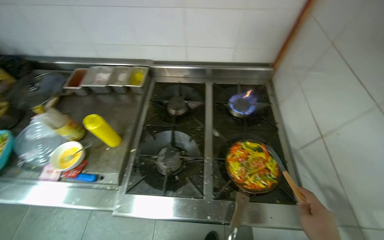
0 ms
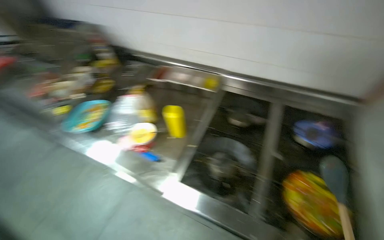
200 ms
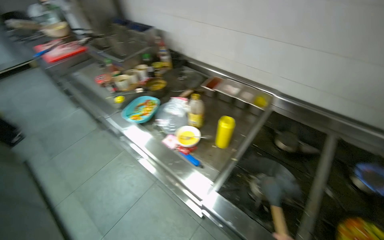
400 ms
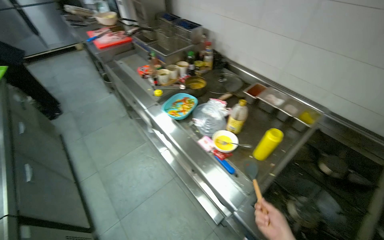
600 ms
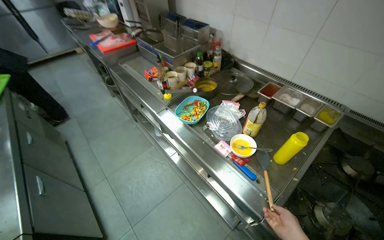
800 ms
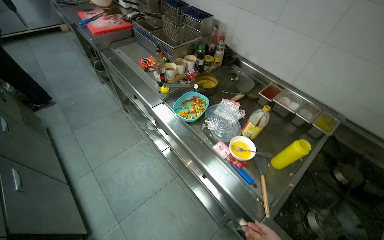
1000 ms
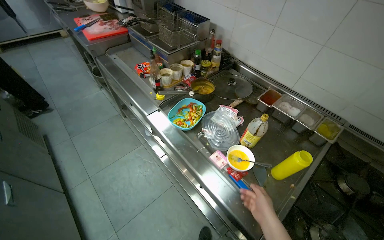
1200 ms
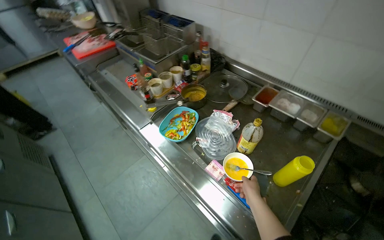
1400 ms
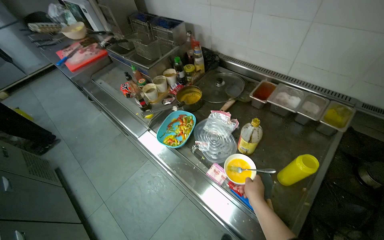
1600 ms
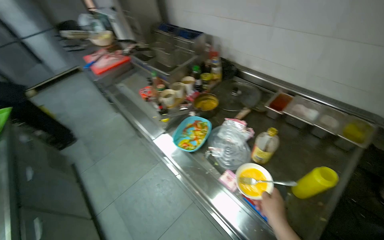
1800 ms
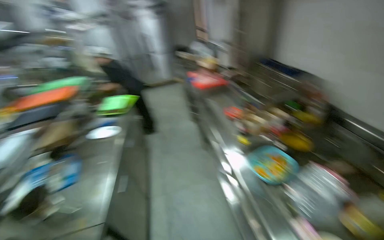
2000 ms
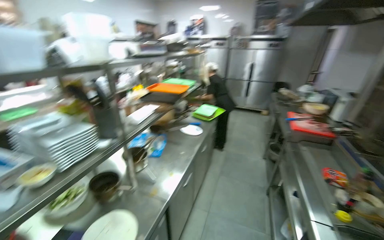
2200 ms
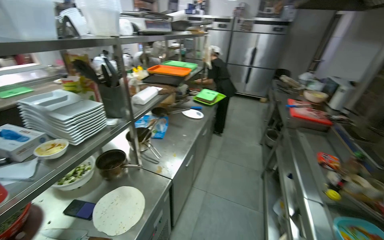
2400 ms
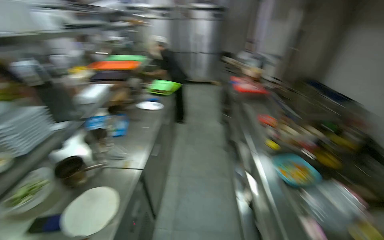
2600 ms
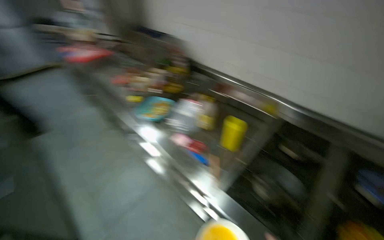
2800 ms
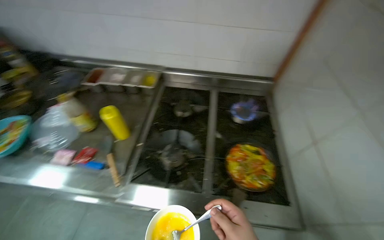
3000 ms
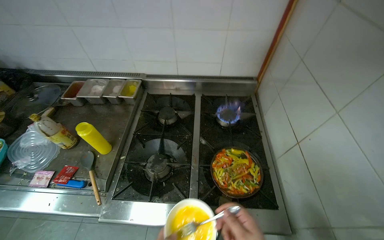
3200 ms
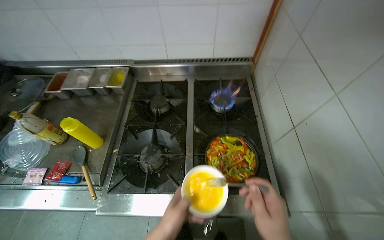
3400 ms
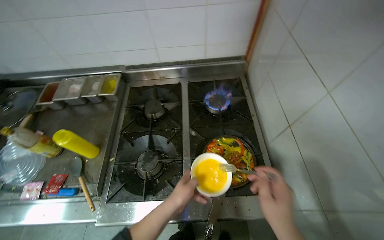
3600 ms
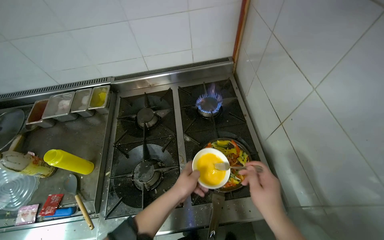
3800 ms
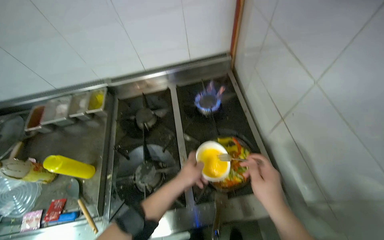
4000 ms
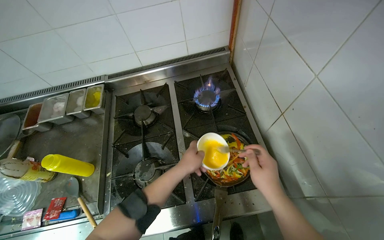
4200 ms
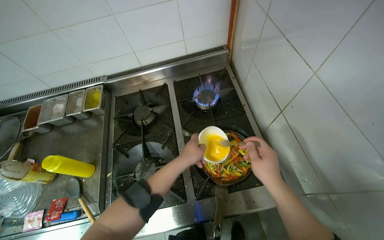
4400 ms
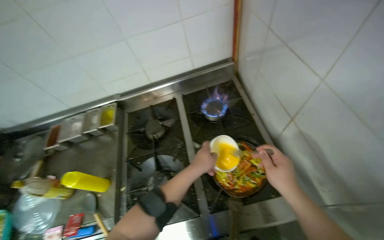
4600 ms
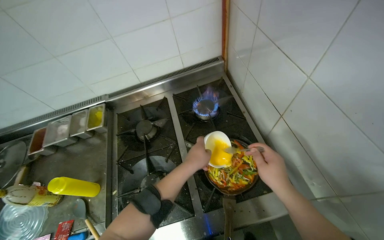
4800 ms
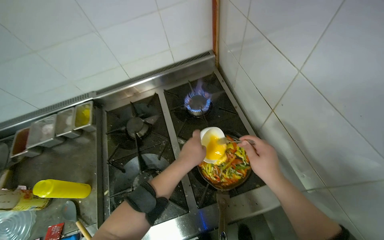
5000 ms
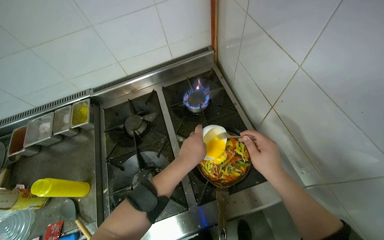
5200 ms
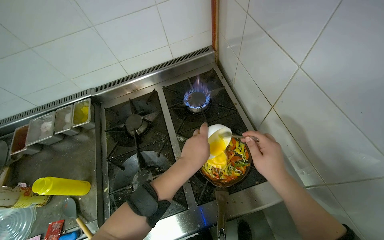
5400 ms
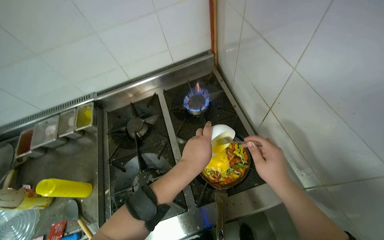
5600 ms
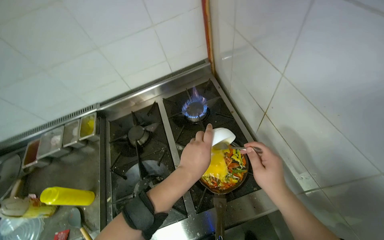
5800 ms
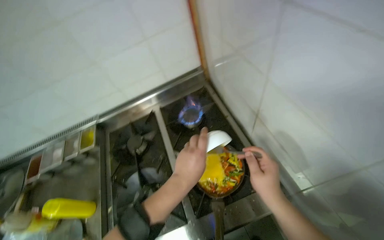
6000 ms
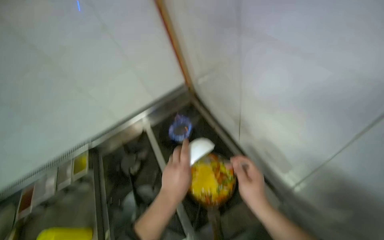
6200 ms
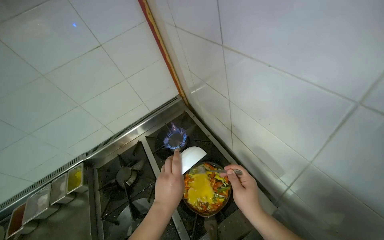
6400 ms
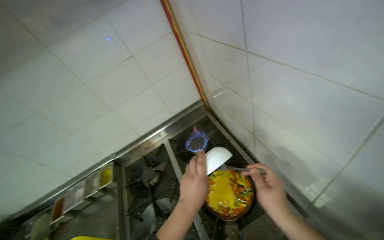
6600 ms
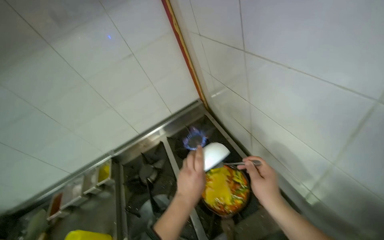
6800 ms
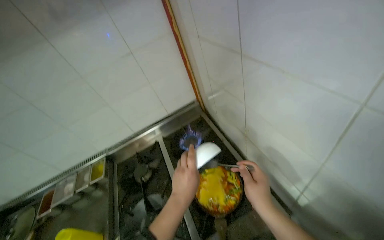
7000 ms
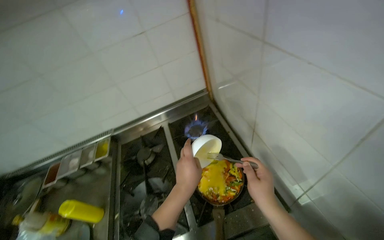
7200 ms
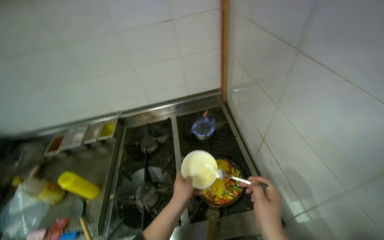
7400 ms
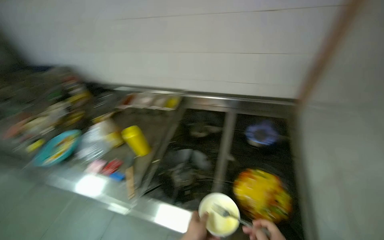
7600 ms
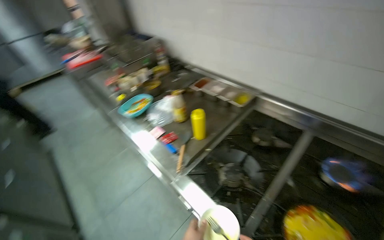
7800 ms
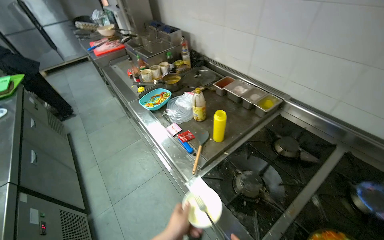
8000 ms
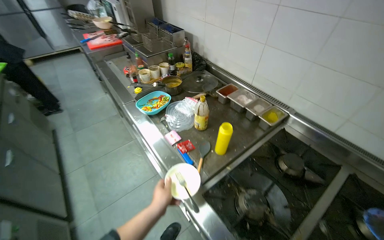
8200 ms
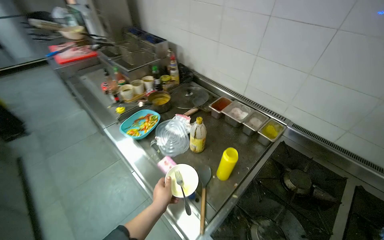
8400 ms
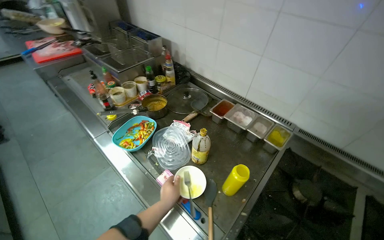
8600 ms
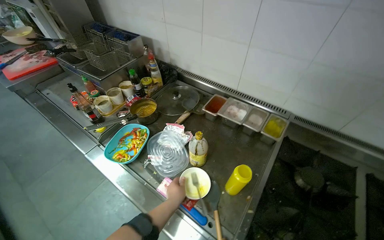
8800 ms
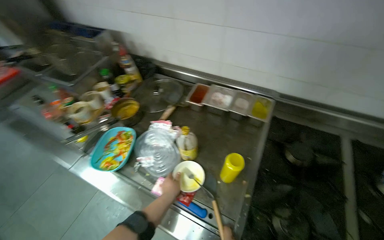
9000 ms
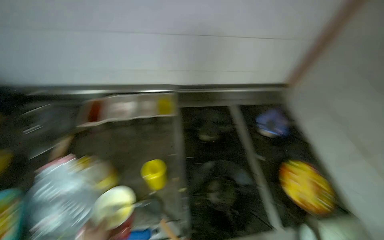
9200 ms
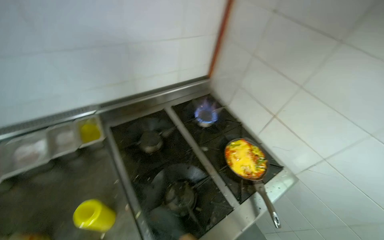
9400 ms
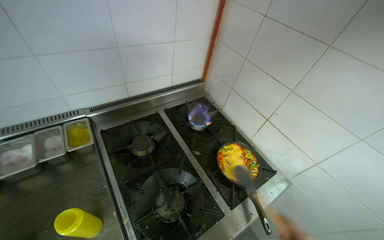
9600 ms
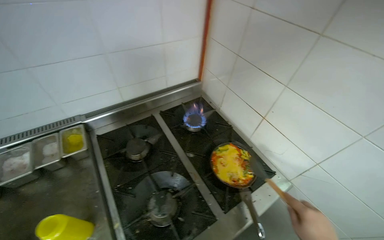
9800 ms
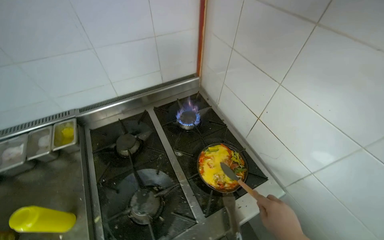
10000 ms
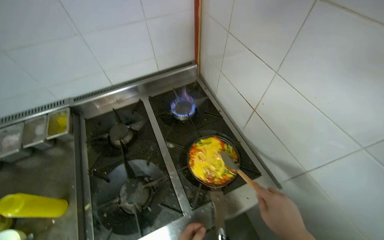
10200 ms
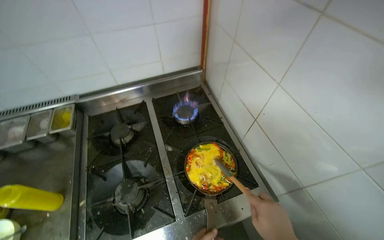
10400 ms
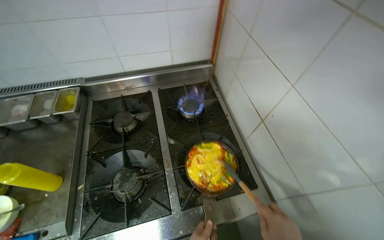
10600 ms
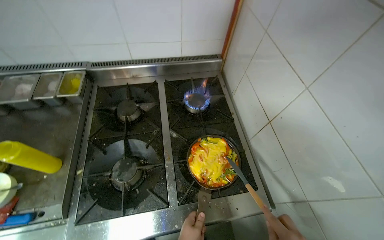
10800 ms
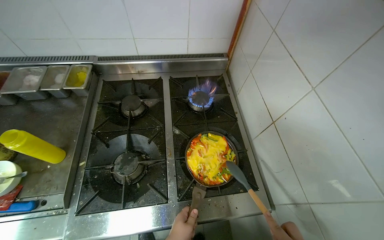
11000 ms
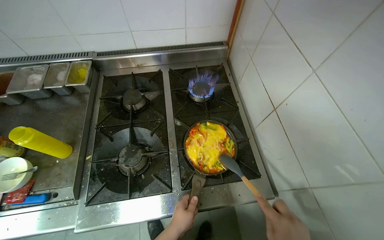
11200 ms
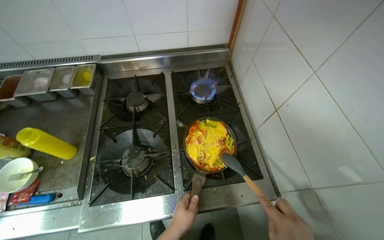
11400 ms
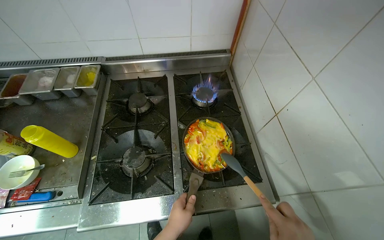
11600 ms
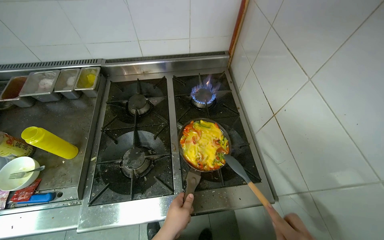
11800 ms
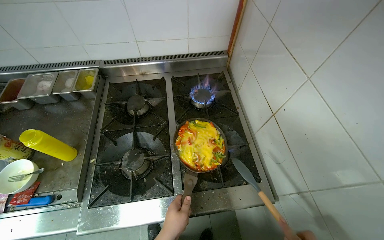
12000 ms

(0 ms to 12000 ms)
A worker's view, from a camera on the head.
Job: cooking food.
The whole recording: Cooking egg and vegetable mixture. The worker stirs vegetables, adds sauce and eggs, then cooks the mixture in a pan.
1600 ms - 3000 ms: The head travels about 60 cm. The head rotates approximately 35 degrees to the right.
4400 ms - 6000 ms: The left hand heads nearer to the camera, covering roughly 10 cm.
6000 ms - 7600 ms: The head rotates about 35 degrees to the left.
7600 ms - 9000 ms: The wearer moves about 60 cm. The view tilts roughly 10 degrees downward.
9000 ms - 10400 ms: The wearer moves roughly 60 cm. The head rotates approximately 45 degrees to the right.

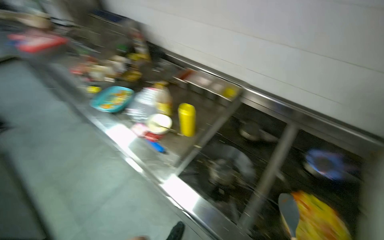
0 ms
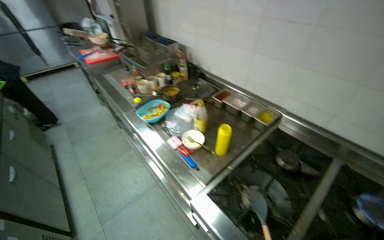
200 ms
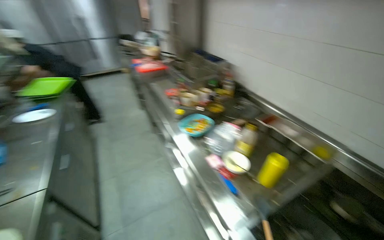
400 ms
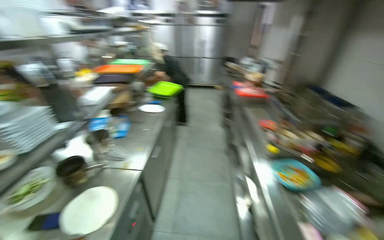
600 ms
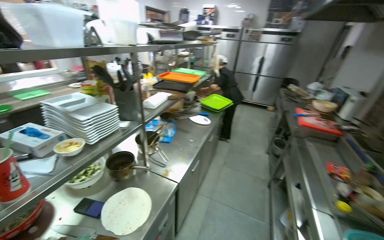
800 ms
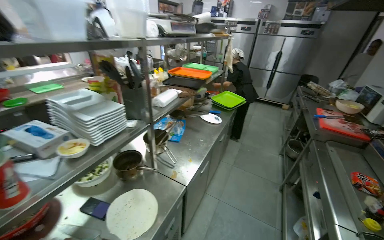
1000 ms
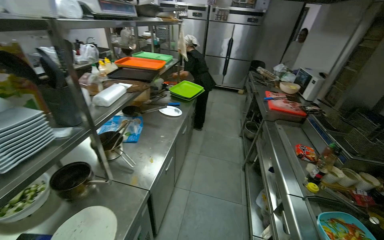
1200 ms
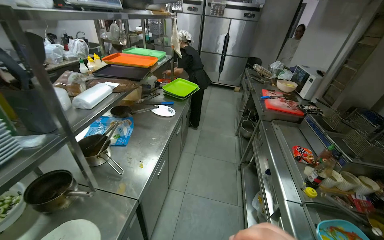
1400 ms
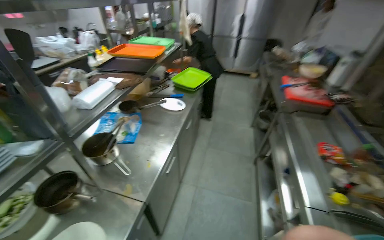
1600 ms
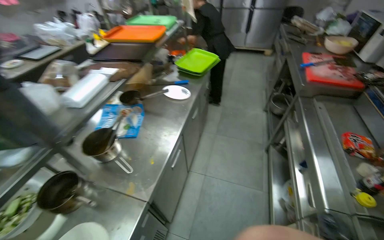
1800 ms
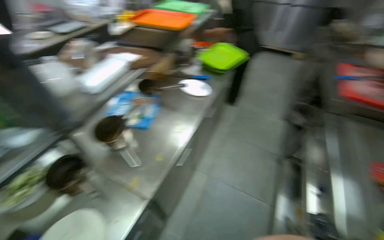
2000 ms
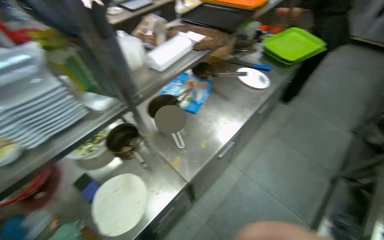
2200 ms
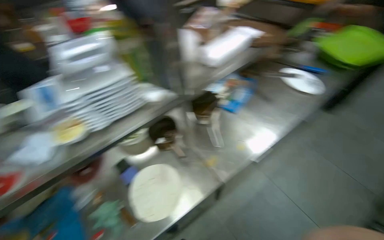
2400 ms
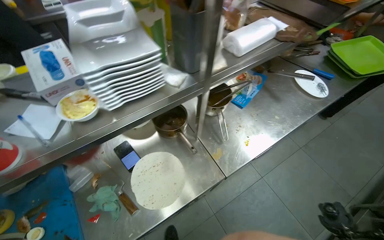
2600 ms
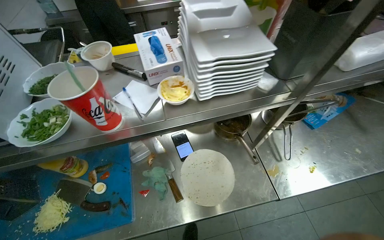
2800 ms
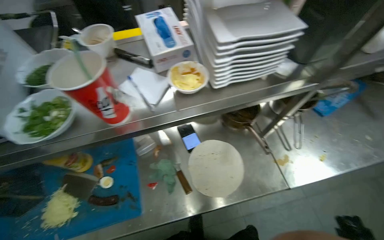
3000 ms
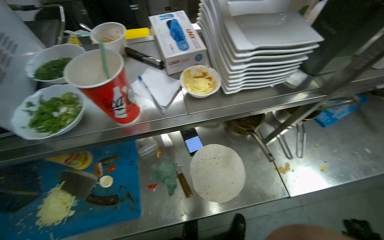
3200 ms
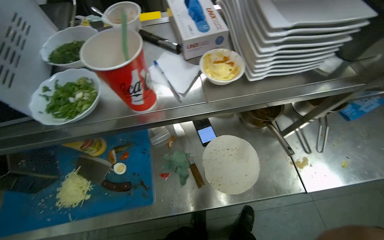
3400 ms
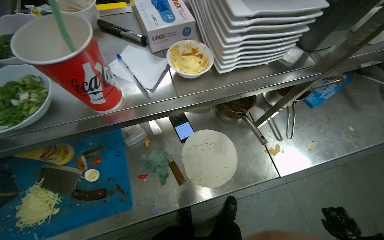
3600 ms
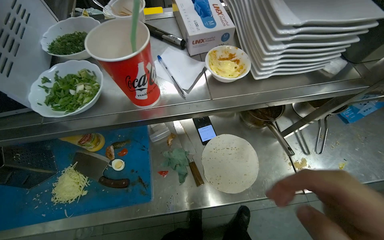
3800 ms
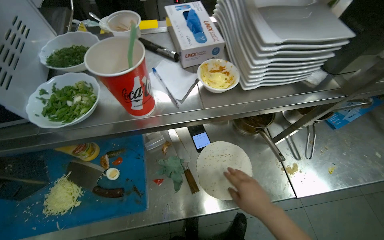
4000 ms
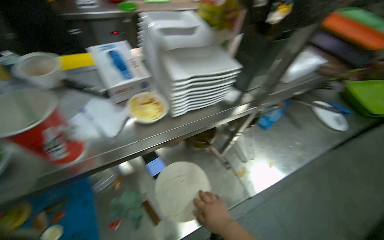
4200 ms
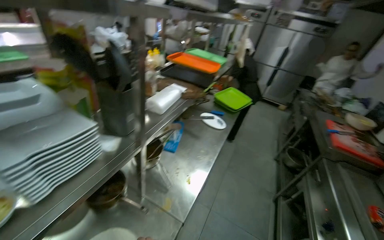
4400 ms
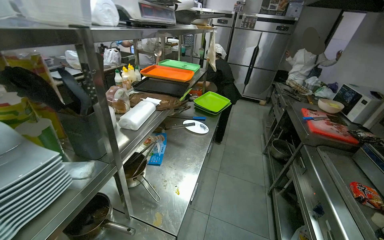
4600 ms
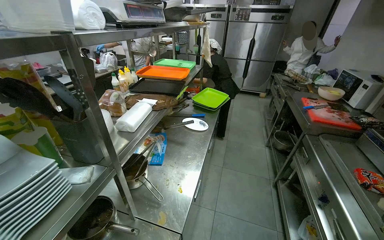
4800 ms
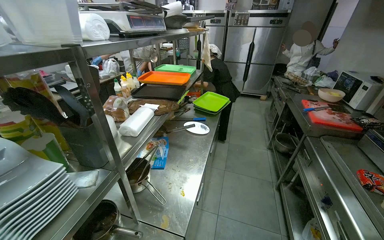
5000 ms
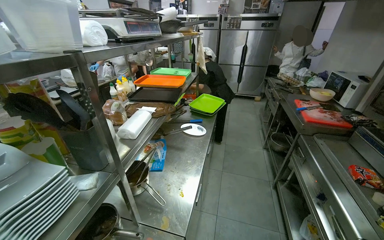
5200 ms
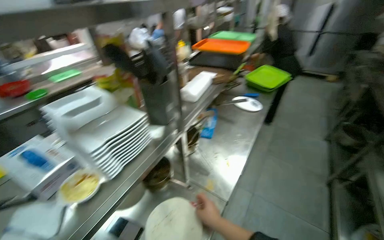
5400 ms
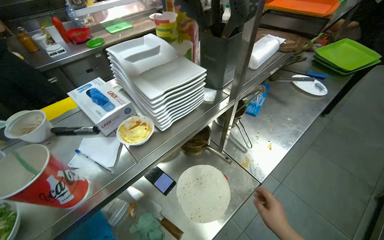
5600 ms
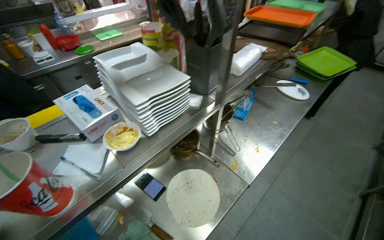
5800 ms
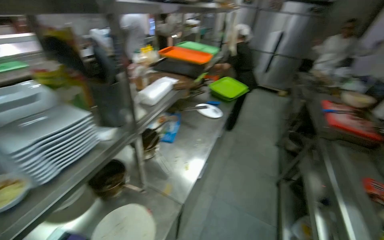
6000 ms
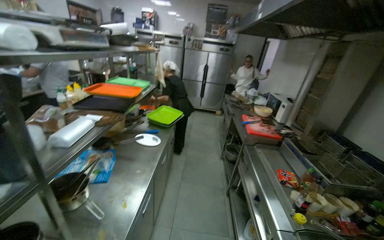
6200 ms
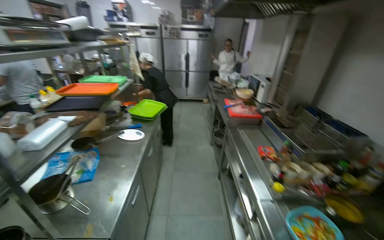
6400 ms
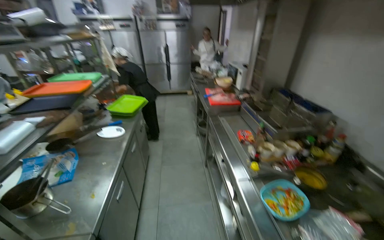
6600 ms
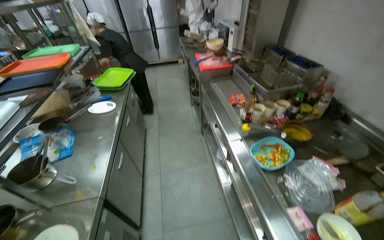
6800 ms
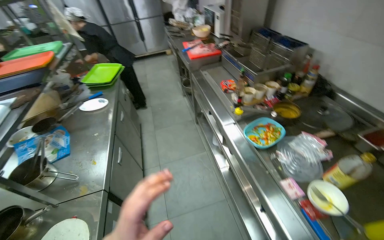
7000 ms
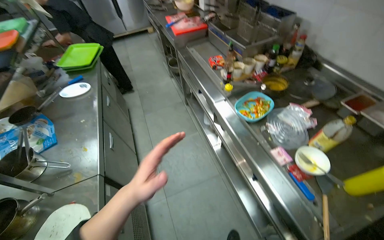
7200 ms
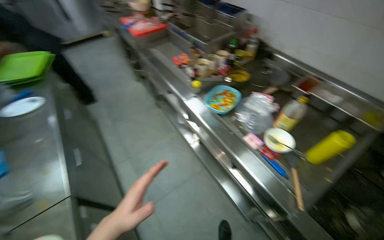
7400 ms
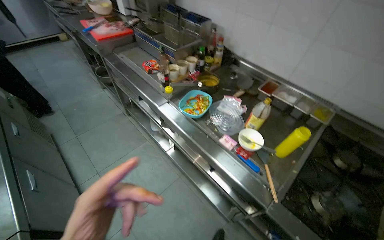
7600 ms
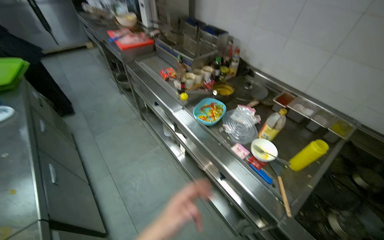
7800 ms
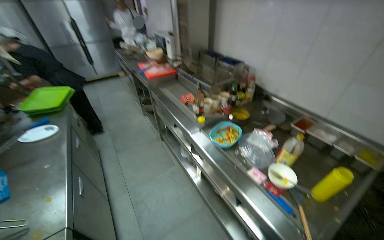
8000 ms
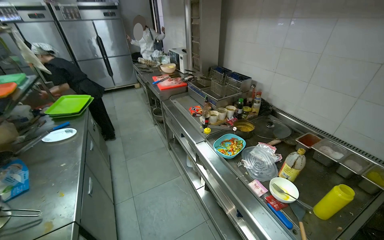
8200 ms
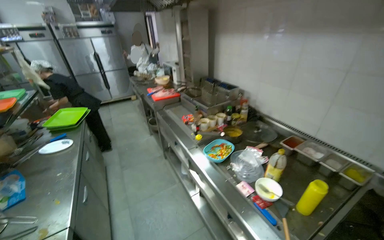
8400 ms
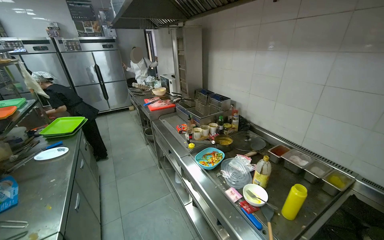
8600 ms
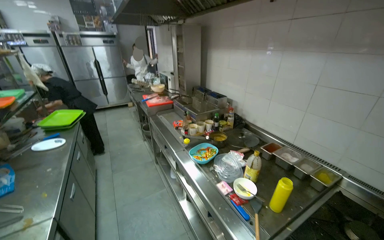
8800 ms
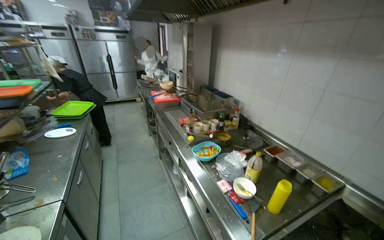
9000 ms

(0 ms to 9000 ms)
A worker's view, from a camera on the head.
Job: cooking food.
The whole recording: Cooking egg and vegetable mixture. The worker stirs vegetables, adds sauce and eggs, then cooks the mixture in a pan.
0 ms - 1600 ms: The camera is carried roughly 80 cm. The head turns to the left by some 65 degrees.
1600 ms - 3000 ms: The head turns to the left by some 60 degrees. The view tilts about 20 degrees downward.
3000 ms - 4400 ms: The head rotates some 50 degrees to the right. The view tilts about 15 degrees upward.
6000 ms - 7600 ms: The wearer looks roughly 70 degrees further to the right. The camera pitches downward, by about 15 degrees.
7600 ms - 9000 ms: The wearer's head swings about 20 degrees to the left. The view tips upward by some 25 degrees.
